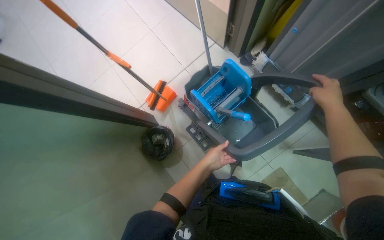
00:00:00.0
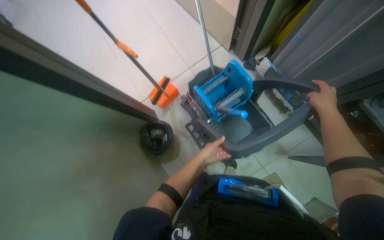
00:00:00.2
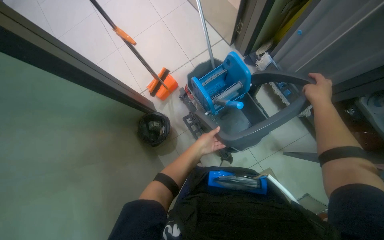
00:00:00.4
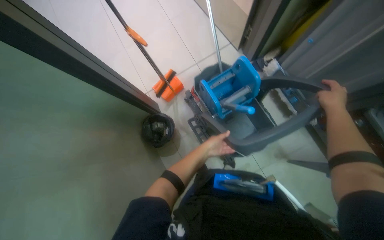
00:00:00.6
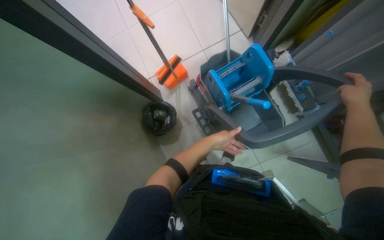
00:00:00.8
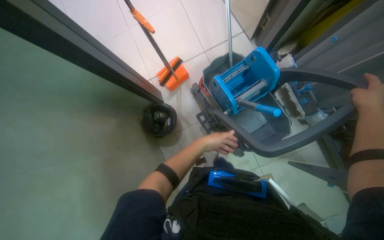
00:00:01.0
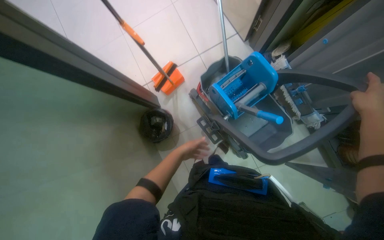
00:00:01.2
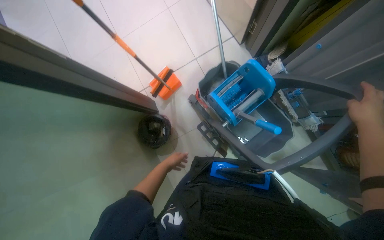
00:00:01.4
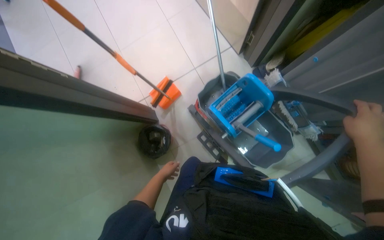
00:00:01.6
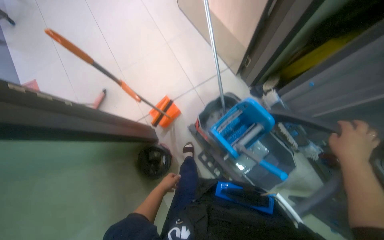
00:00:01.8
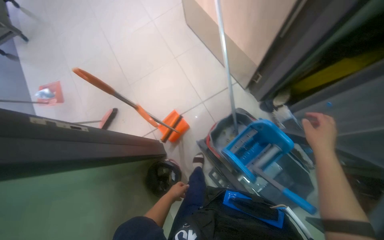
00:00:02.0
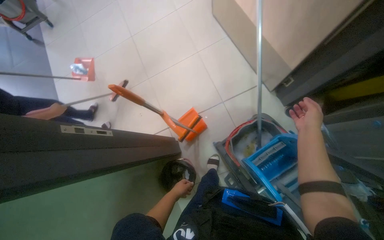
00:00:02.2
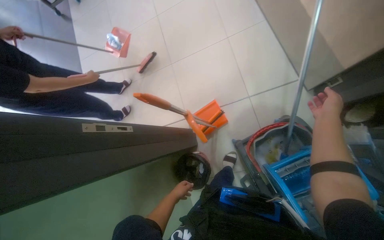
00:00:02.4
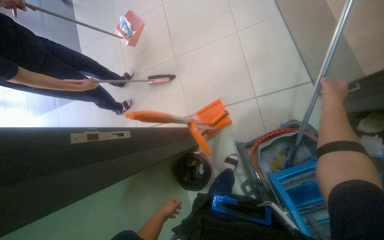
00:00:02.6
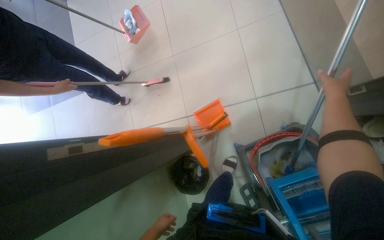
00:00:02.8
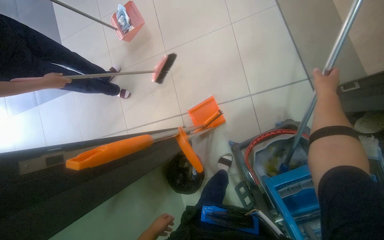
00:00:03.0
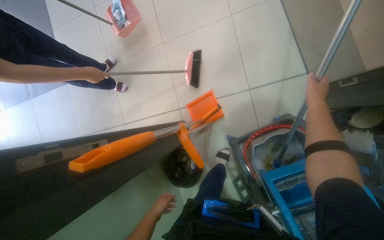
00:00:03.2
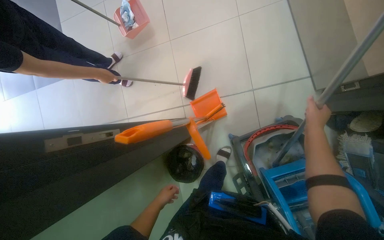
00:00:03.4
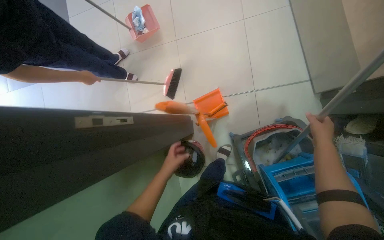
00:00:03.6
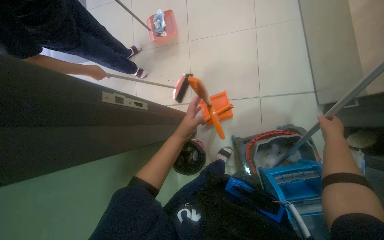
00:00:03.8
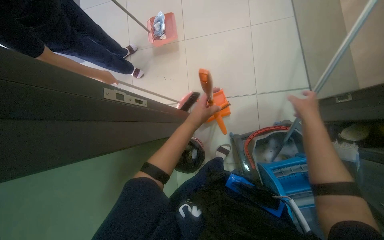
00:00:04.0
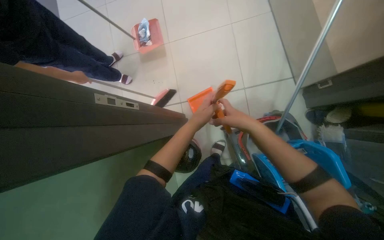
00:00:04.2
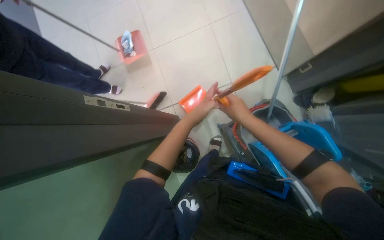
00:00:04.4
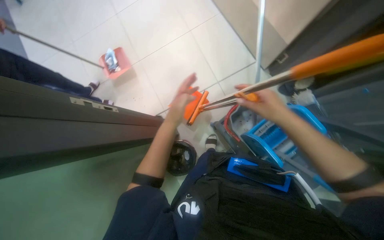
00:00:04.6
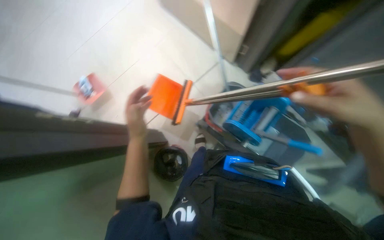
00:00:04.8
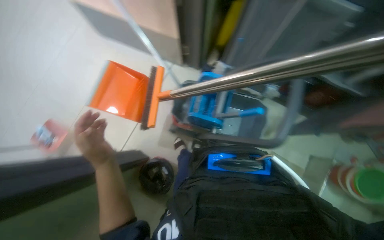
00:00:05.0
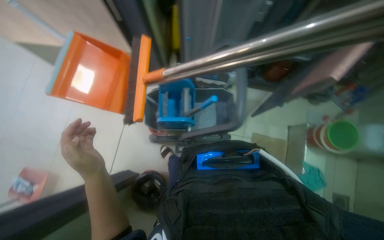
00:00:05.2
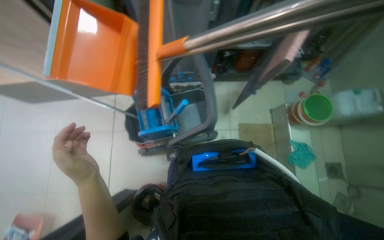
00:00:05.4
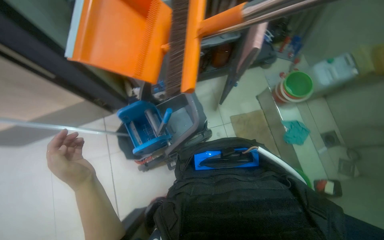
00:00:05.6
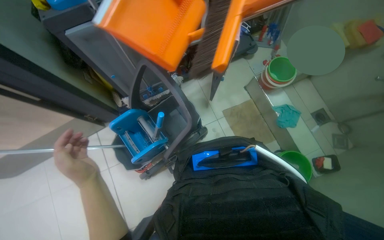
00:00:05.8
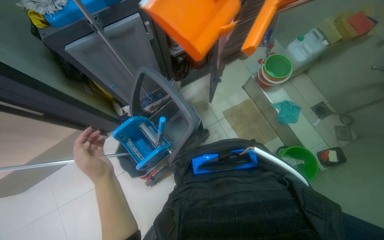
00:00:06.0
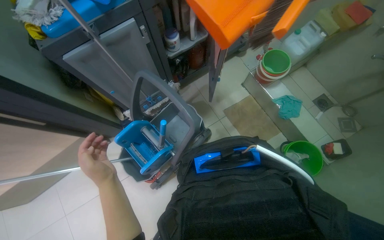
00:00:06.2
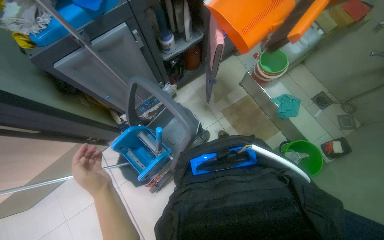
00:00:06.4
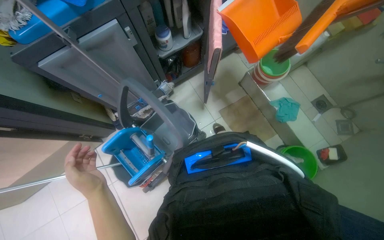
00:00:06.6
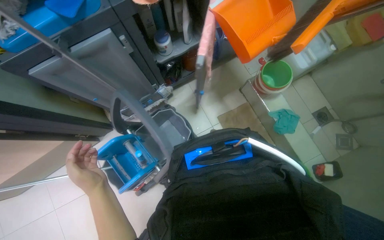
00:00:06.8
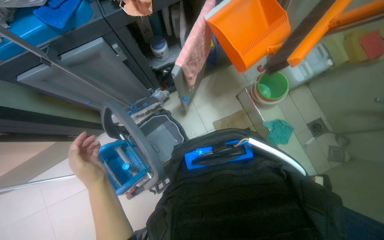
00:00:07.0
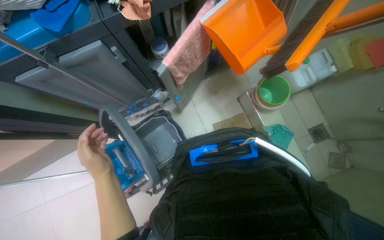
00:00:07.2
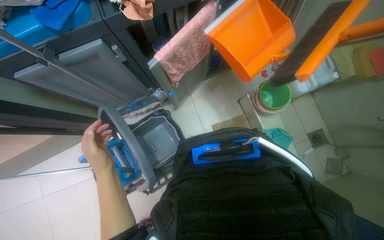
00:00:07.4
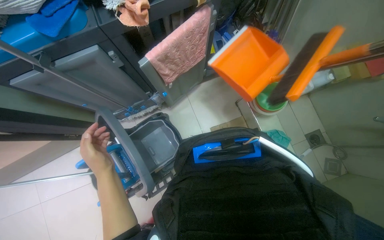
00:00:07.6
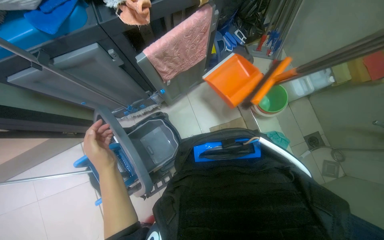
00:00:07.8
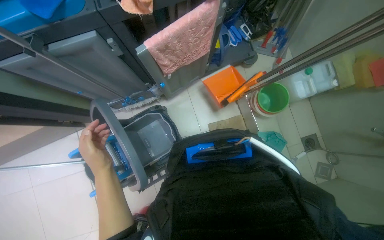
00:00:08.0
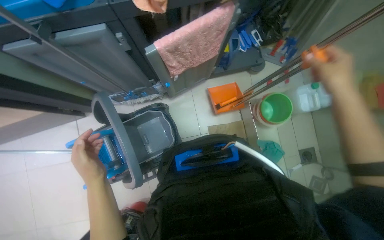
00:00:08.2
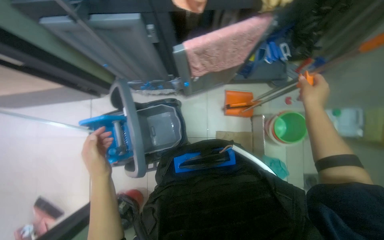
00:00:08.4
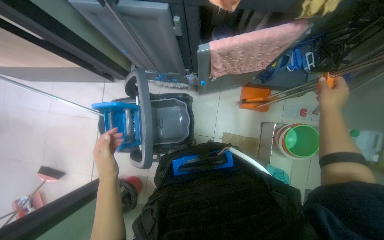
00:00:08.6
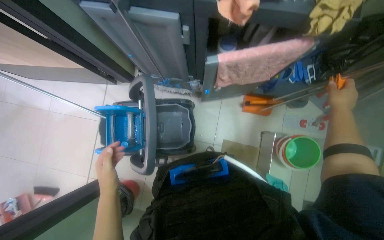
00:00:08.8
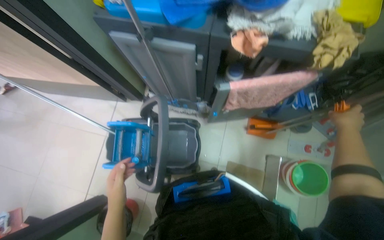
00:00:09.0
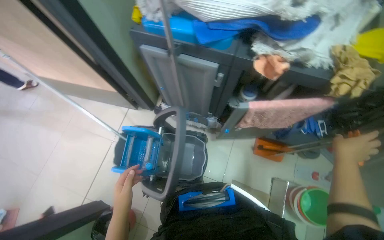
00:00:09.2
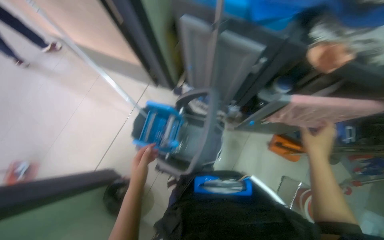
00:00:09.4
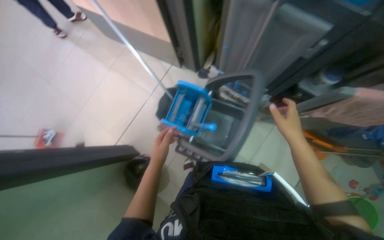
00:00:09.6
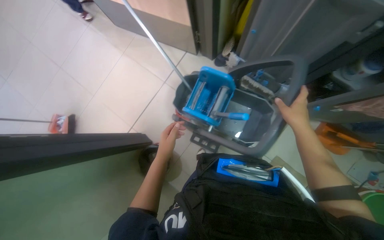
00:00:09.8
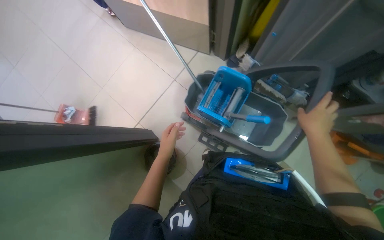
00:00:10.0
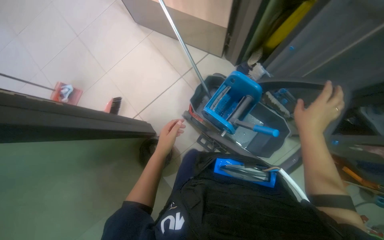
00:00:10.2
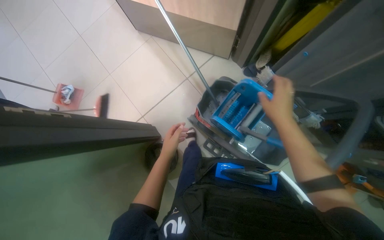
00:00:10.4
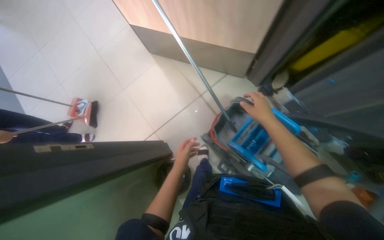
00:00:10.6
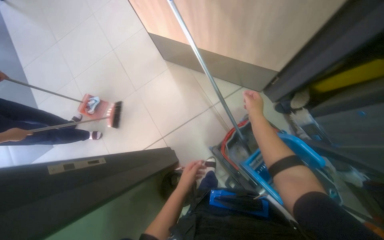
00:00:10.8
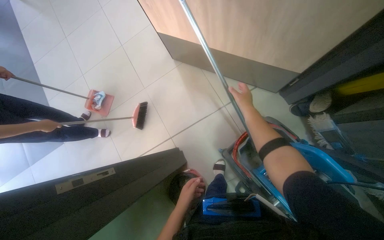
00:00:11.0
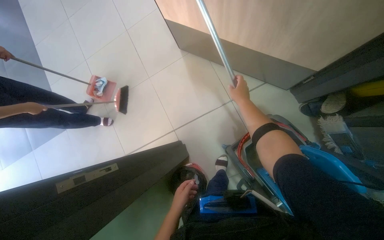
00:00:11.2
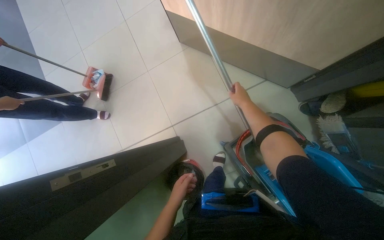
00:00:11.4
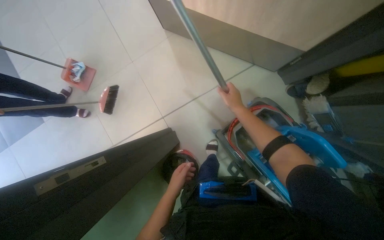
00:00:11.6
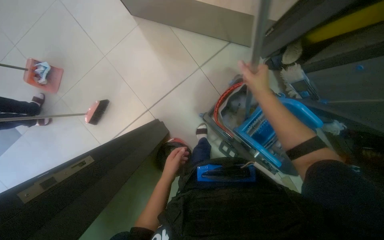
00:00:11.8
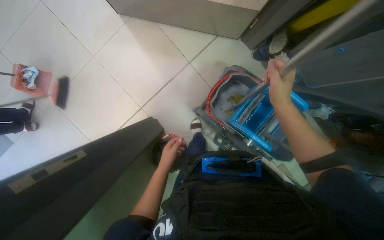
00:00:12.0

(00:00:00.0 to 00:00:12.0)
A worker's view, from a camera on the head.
Job: preparing cleaning supplies.
The whole recording: Preparing cleaning supplies. The worker prepares cleaning supplies by assembling the mop and bucket, filling buckets with water, and soaking cloths.
00:00:00.0 - 00:00:01.6: The left hand goes approximately 20 cm to the left and down the picture.
00:00:01.6 - 00:00:03.0: The wearer moves roughly 50 cm.
00:00:03.0 - 00:00:04.4: The left hand goes about 35 cm up the picture, nearer to the camera and to the right. The right hand heads to the left and down the picture, covering approximately 35 cm.
00:00:04.4 - 00:00:06.0: The camera is carried some 50 cm. The wearer looks approximately 100 degrees further to the right. The wearer looks about 20 degrees further upward.
00:00:07.6 - 00:00:09.0: The scene turns some 35 degrees clockwise in the picture. The left hand heads down the picture, covering roughly 15 cm.
00:00:09.0 - 00:00:10.4: The wearer moves to the left, approximately 50 cm. Everything in view rotates about 35 degrees clockwise.
00:00:10.4 - 00:00:12.0: The wearer looks some 15 degrees further downward. The right hand moves some 30 cm farther from the camera and comes back.

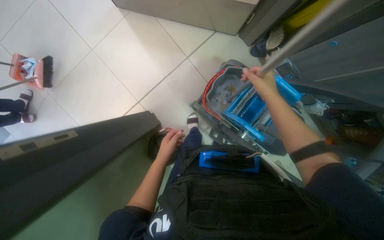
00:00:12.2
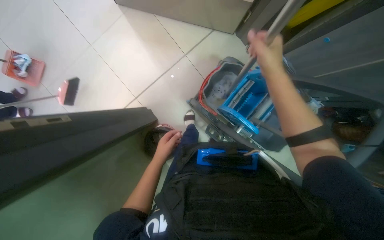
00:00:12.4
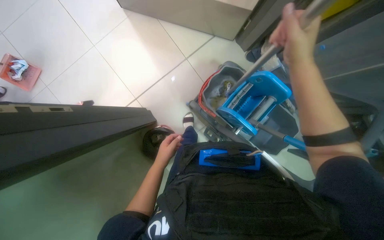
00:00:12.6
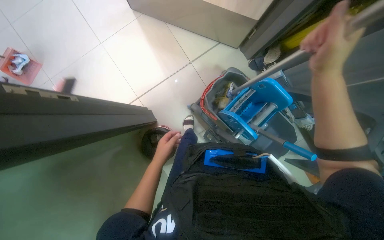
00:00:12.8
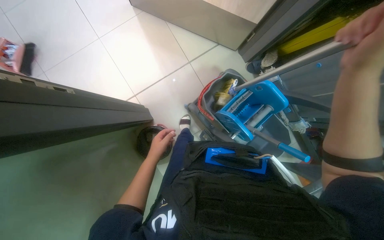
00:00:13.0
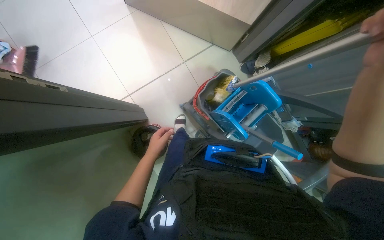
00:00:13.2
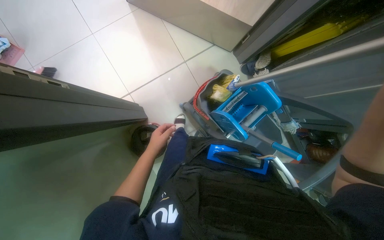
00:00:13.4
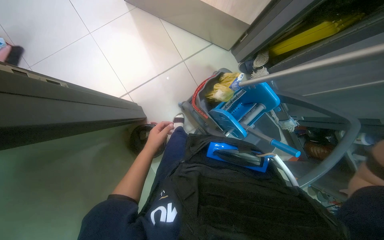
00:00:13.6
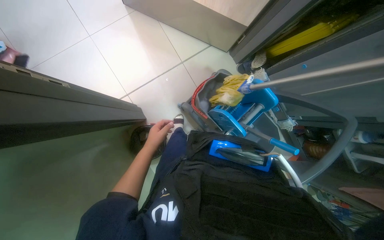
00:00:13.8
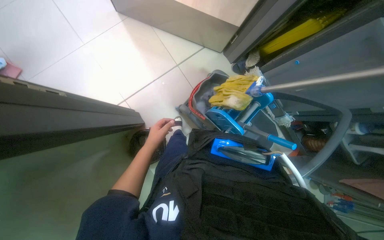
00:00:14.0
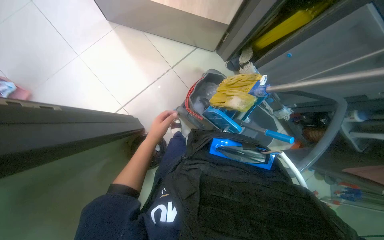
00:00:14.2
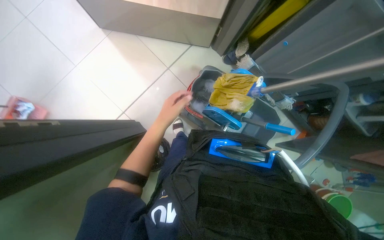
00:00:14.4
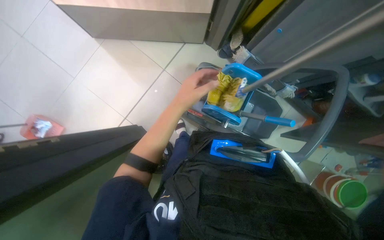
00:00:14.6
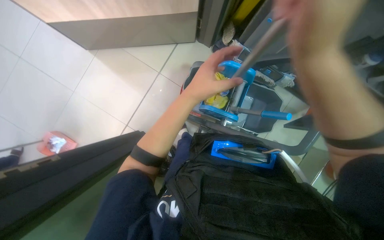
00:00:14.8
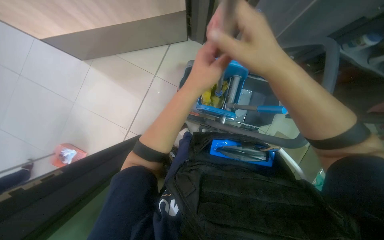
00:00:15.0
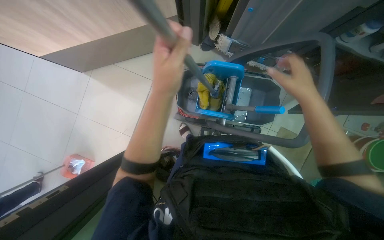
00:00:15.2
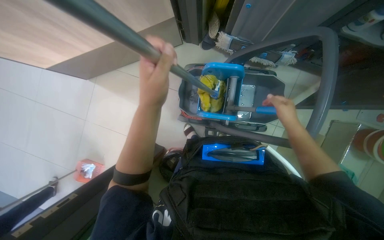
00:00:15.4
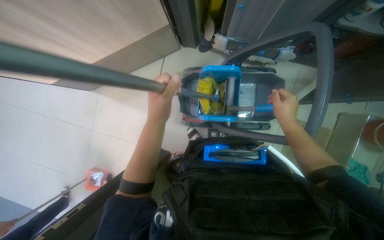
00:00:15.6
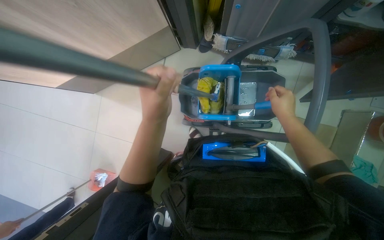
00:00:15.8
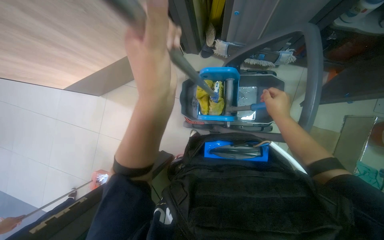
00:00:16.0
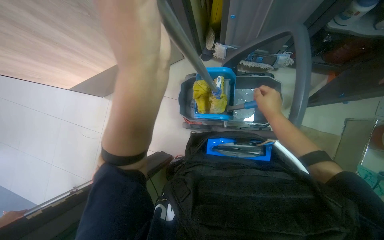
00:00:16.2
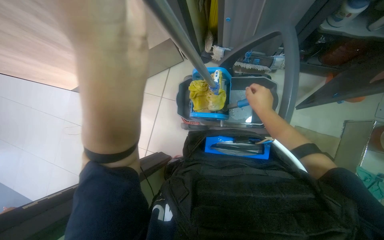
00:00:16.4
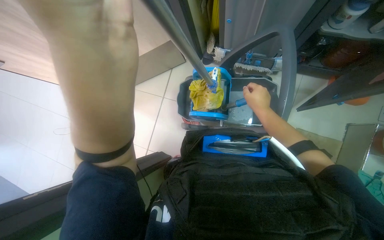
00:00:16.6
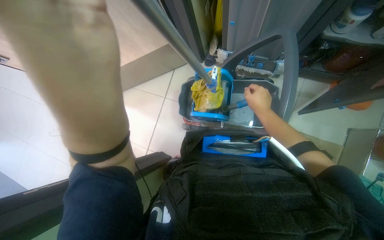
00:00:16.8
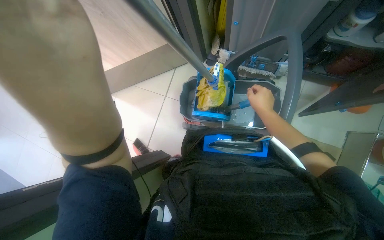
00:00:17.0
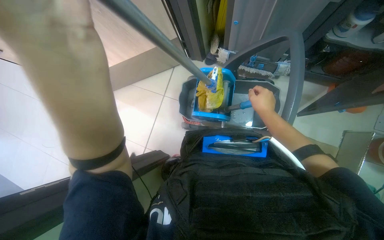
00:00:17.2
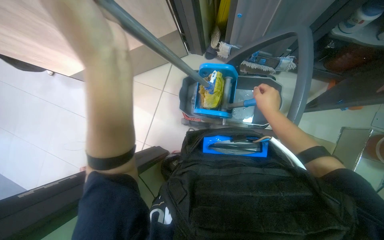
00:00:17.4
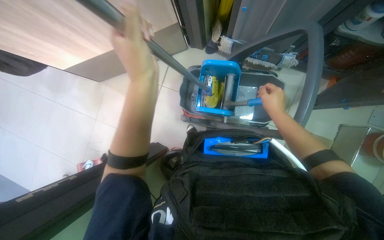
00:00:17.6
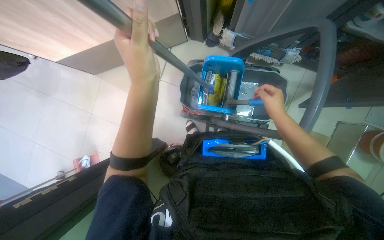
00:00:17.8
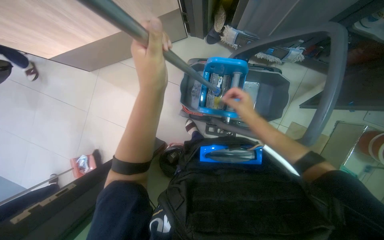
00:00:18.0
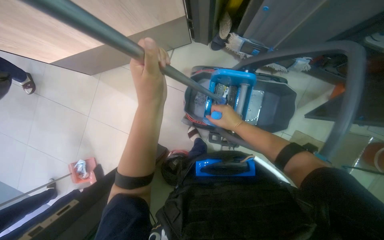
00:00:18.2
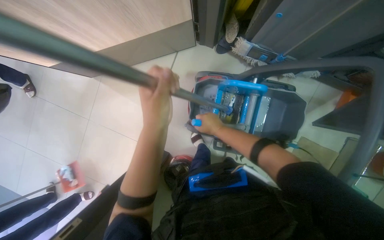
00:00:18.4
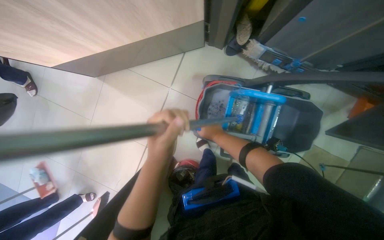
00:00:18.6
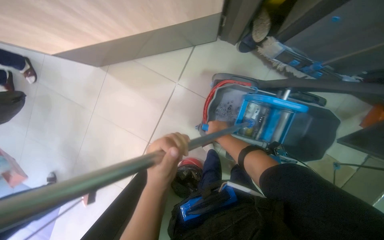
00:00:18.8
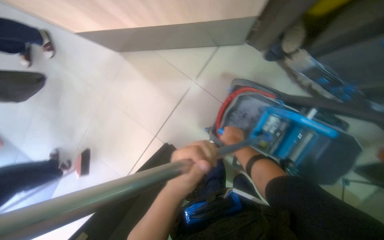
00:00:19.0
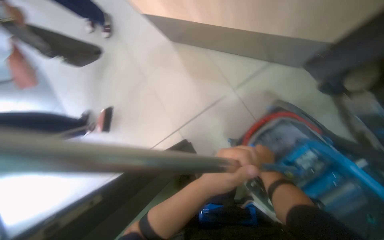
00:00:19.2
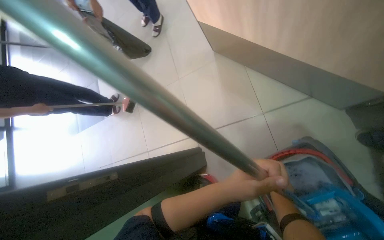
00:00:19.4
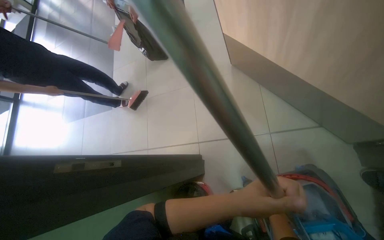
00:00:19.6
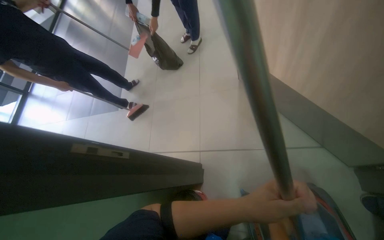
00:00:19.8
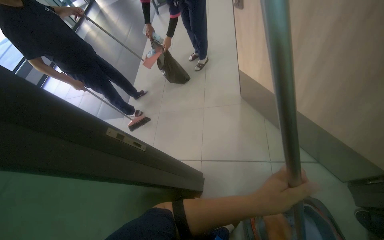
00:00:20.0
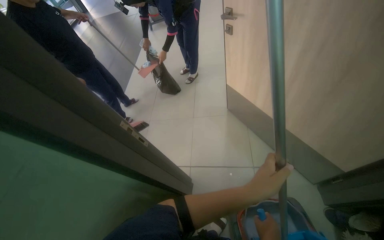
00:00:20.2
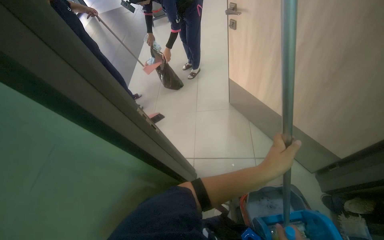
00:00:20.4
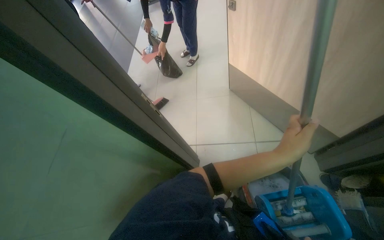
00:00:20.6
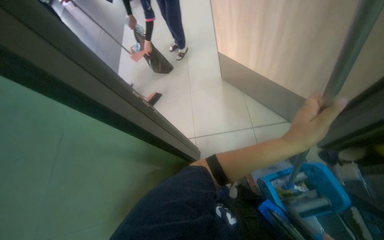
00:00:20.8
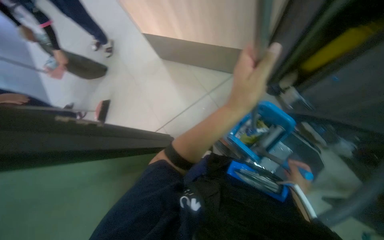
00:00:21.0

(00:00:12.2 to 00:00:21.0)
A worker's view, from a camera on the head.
Job: preparing cleaning supplies.
The whole recording: Preparing cleaning supplies. The worker prepares cleaning supplies by assembling the mop and bucket, filling buckets with water, and soaking cloths.
00:00:13.6 - 00:00:15.2: Everything in view rotates about 35 degrees counterclockwise. The left hand shifts some 40 cm up the picture, to the right and nearer to the camera.
00:00:15.2 - 00:00:16.6: The right hand is displaced farther from the camera by about 10 cm.
00:00:18.0 - 00:00:19.6: The head turns to the left by some 65 degrees.
00:00:19.6 - 00:00:21.0: The head turns to the right by some 30 degrees.
